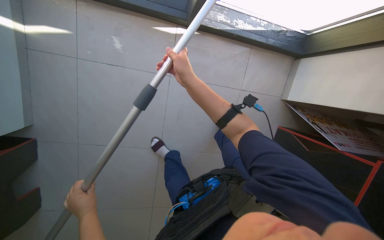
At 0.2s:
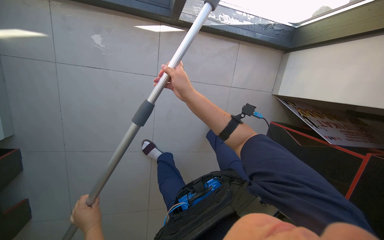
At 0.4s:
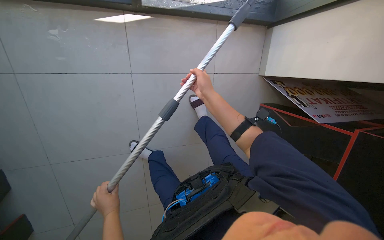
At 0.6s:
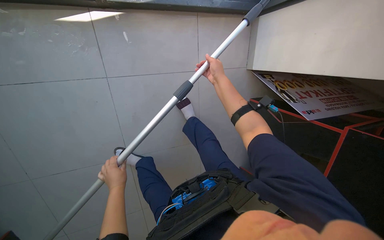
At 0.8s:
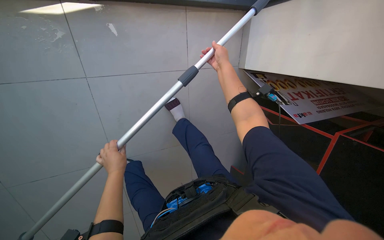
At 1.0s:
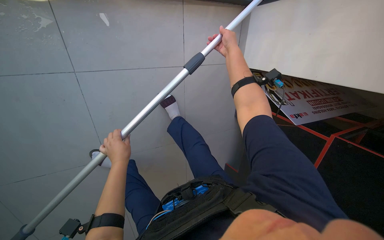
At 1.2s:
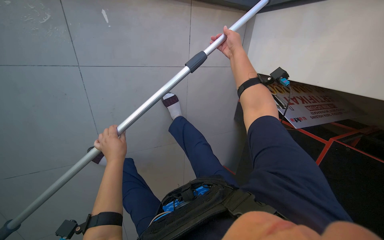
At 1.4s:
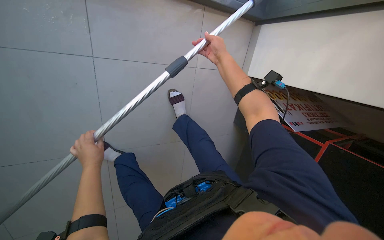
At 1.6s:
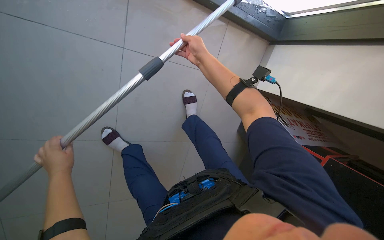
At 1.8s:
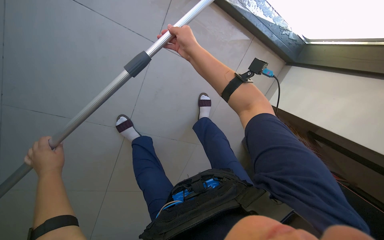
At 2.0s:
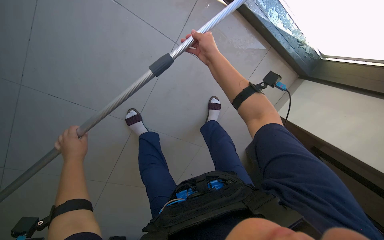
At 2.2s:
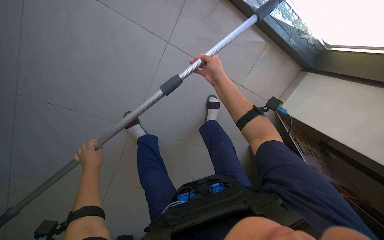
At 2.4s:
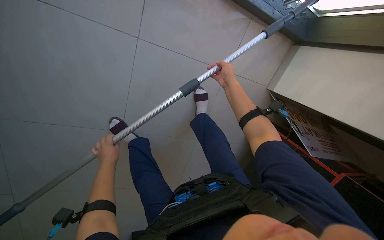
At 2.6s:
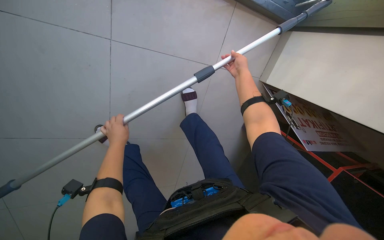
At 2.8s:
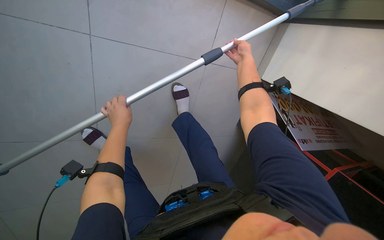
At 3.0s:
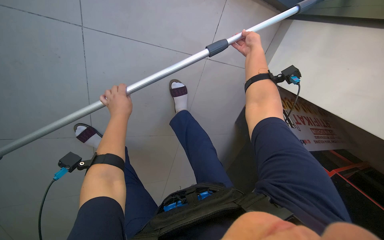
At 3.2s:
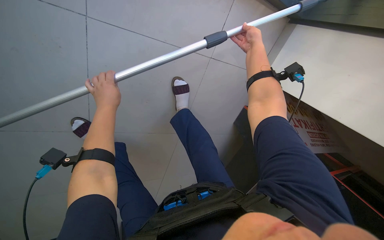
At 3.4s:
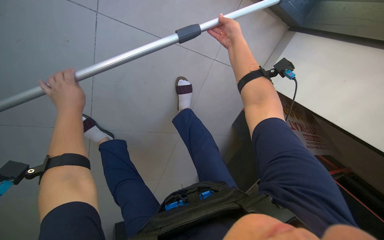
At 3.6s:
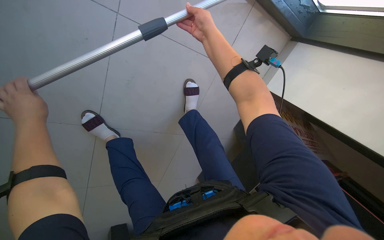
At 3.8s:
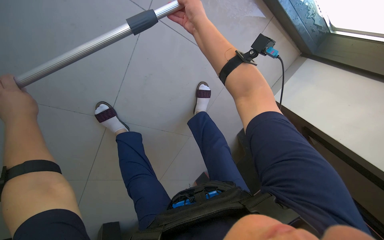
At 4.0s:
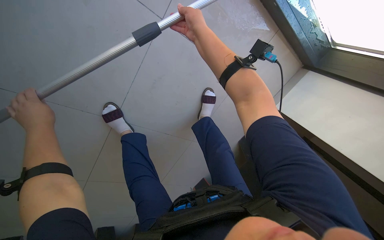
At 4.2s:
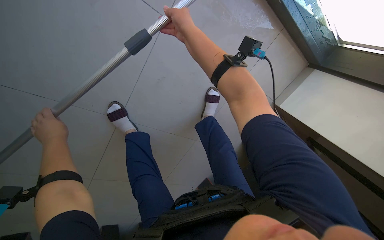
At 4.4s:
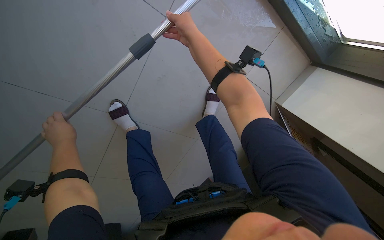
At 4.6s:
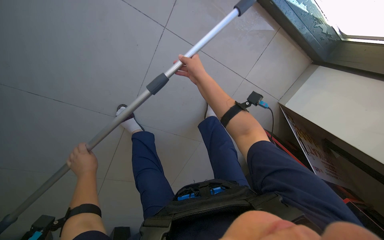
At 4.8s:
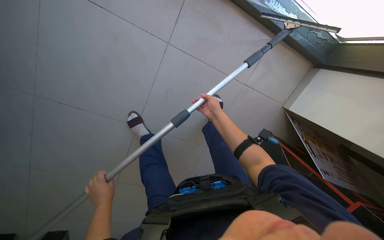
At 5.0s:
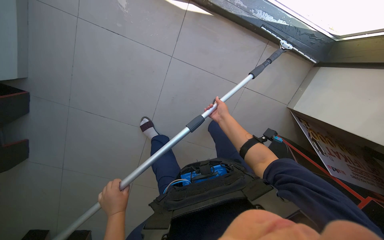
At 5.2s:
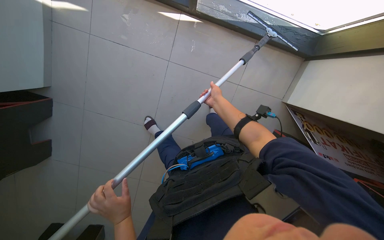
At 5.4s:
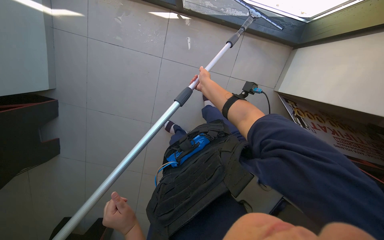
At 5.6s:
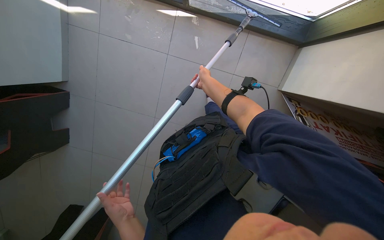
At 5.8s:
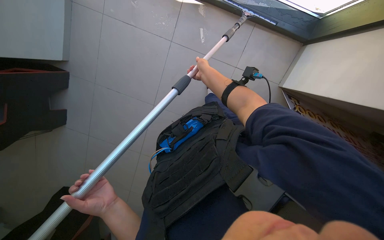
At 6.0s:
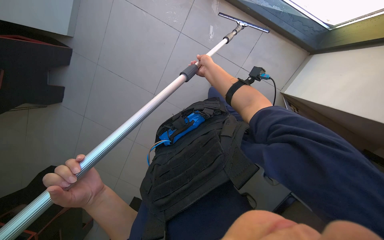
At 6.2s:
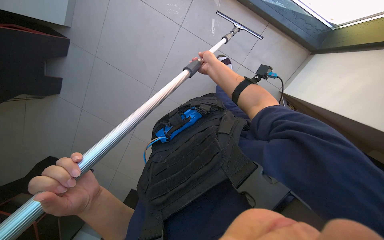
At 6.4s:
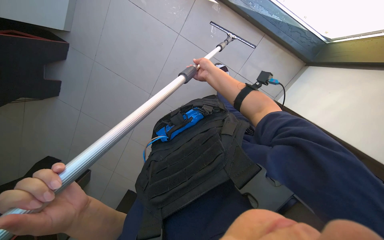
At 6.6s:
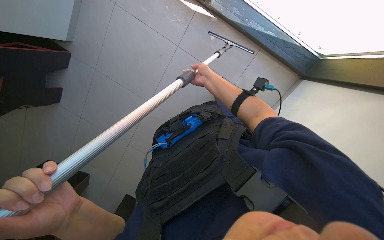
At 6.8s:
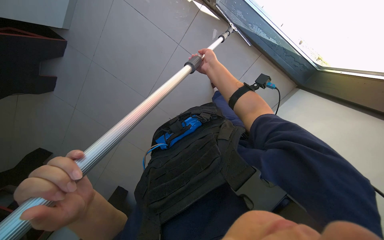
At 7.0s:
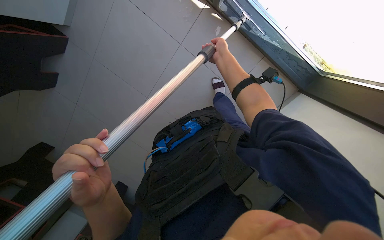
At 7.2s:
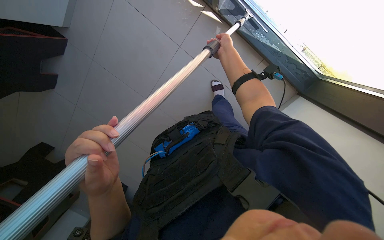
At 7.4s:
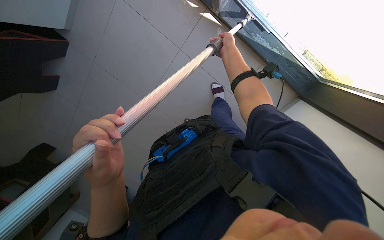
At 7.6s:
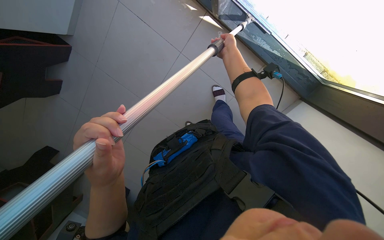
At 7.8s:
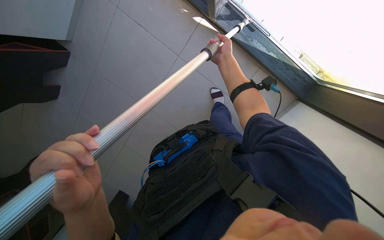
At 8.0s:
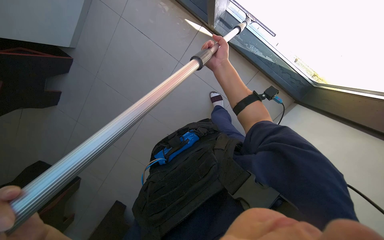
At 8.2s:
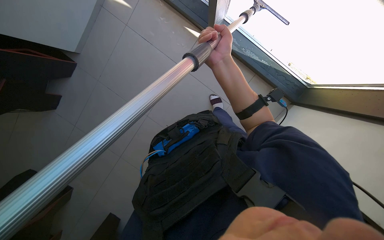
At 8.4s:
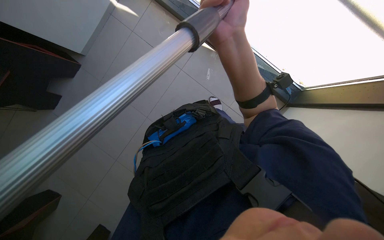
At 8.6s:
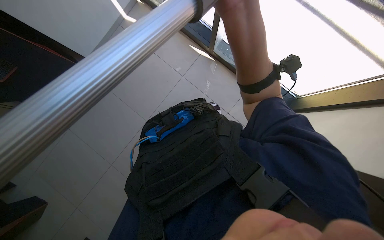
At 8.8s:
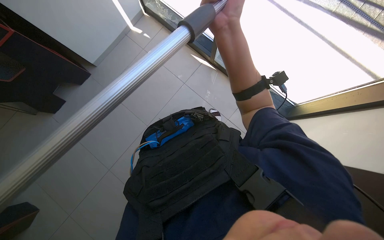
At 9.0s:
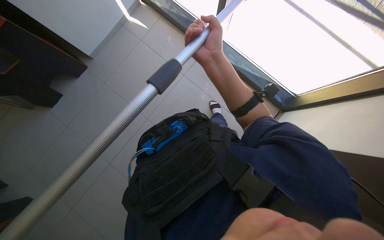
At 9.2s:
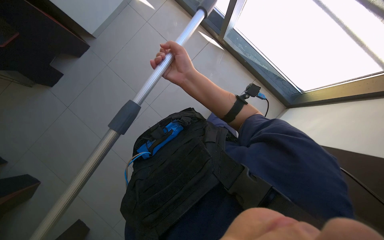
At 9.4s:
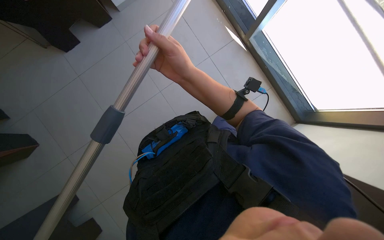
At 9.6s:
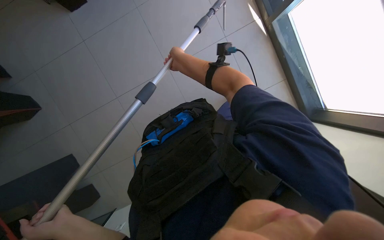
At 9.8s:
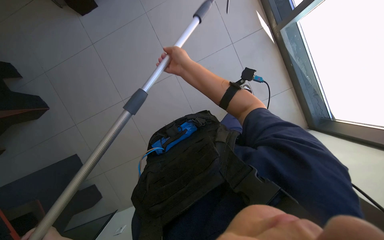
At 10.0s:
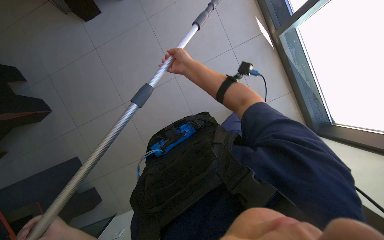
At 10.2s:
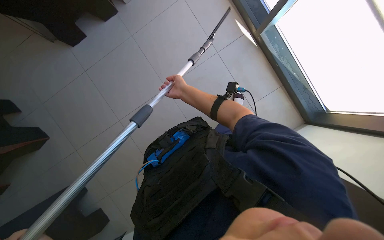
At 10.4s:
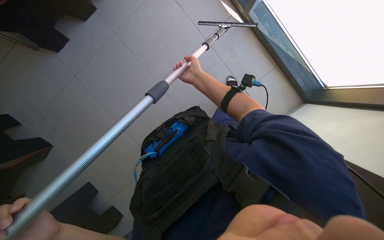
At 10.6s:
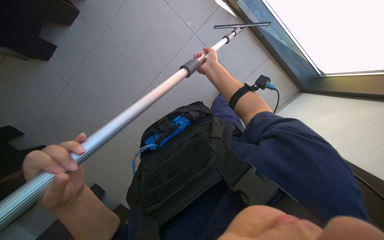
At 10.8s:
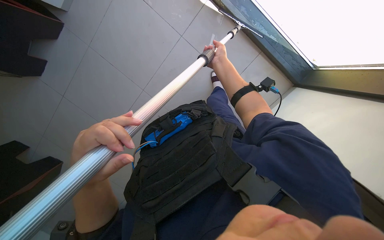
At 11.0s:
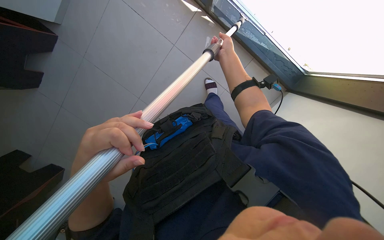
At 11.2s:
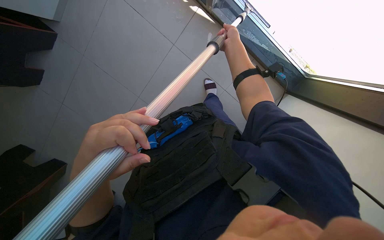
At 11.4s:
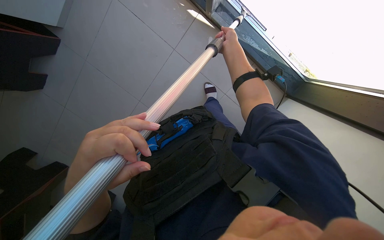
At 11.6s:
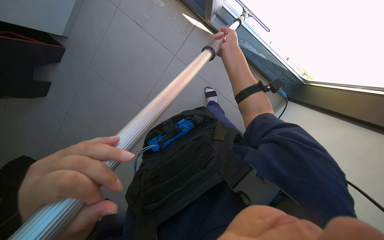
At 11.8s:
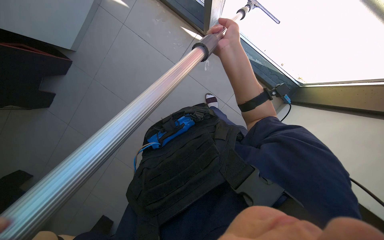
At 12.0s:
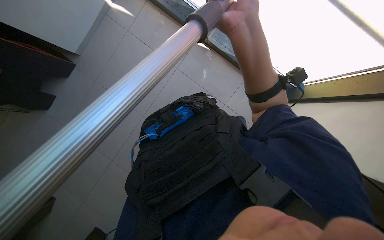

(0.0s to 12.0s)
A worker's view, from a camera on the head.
Job: cleaning windows.
The whole recording: Cleaning windows with pole. The worker cleans the windows using a long pole with a cleaning head.
0.0s - 1.6s: The view pans to the right by some 20 degrees. The two hands go roughly 20 cm up the picture.
1.6s - 3.0s: The left hand heads up the picture, to the right and farther from the camera, covering about 25 cm. Meanwhile the right hand moves farther from the camera and to the right, approximately 20 cm.
4.4s - 6.0s: The camera is carried about 50 cm.
6.0s - 7.6s: The left hand goes approximately 20 cm to the right, up the picture and nearer to the camera. The right hand shifts about 15 cm nearer to the camera.
7.6s - 9.0s: The wearer looks about 15 degrees further upward. The right hand goes nearer and farther, roughly 30 cm each way, reversing 2 times.
9.0s - 10.4s: The wearer looks some 20 degrees further downward. The right hand moves nearer and farther over roughly 25 cm, changing direction 2 times.
10.4s - 12.0s: The right hand is displaced nearer to the camera and to the right by roughly 40 cm.

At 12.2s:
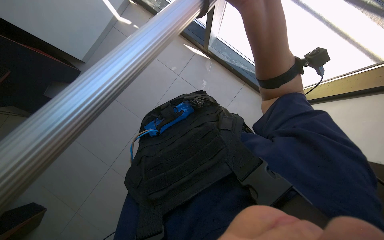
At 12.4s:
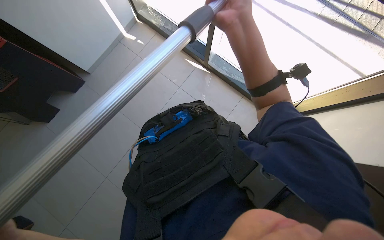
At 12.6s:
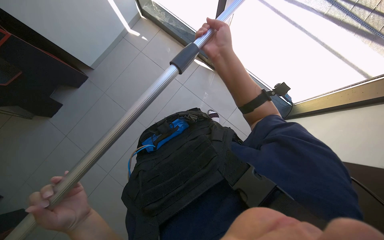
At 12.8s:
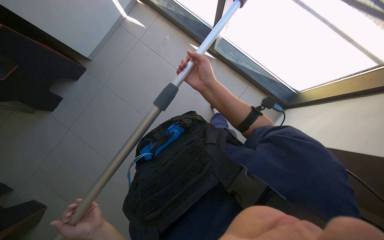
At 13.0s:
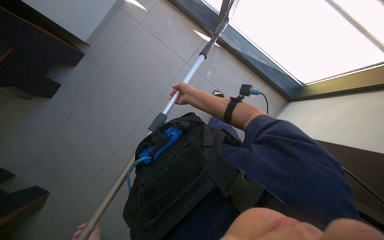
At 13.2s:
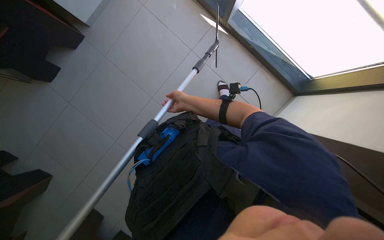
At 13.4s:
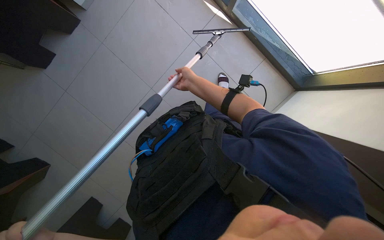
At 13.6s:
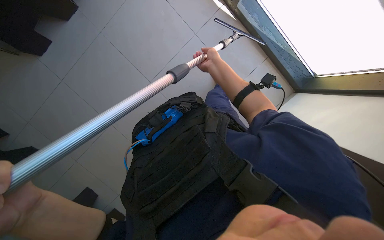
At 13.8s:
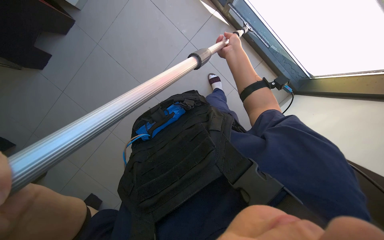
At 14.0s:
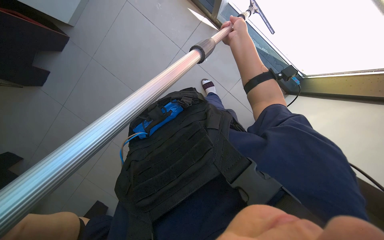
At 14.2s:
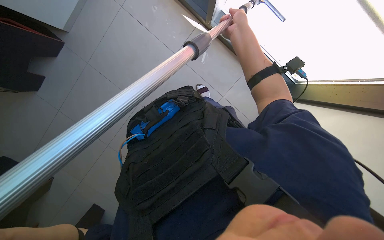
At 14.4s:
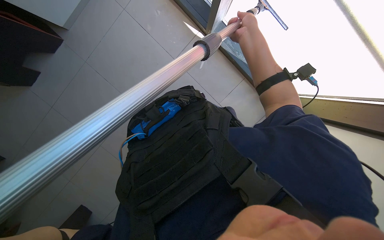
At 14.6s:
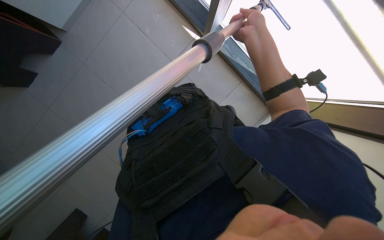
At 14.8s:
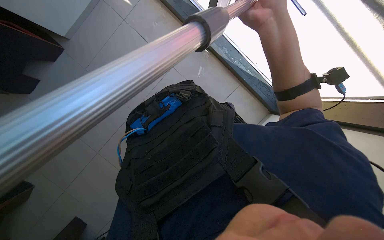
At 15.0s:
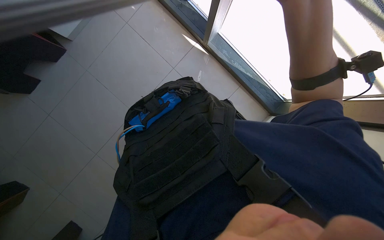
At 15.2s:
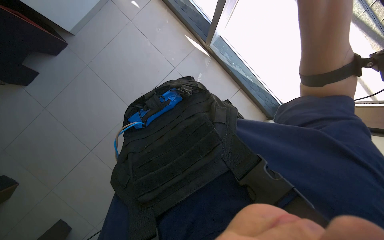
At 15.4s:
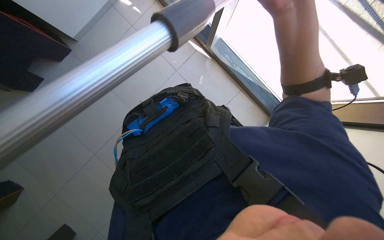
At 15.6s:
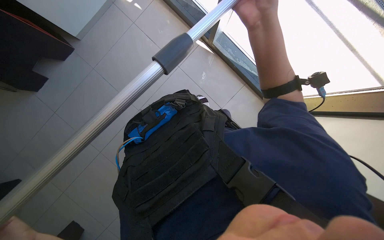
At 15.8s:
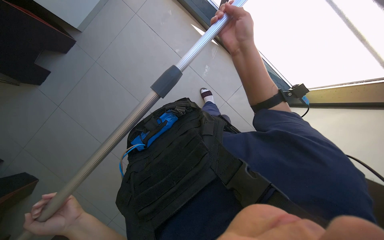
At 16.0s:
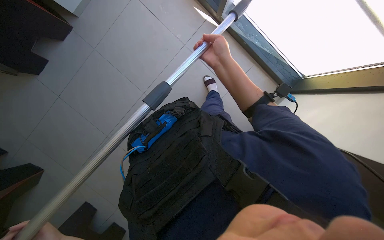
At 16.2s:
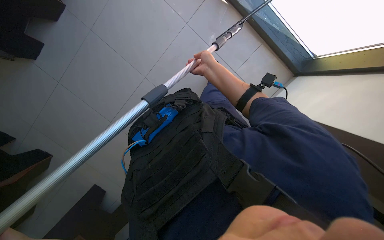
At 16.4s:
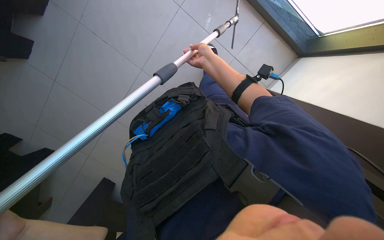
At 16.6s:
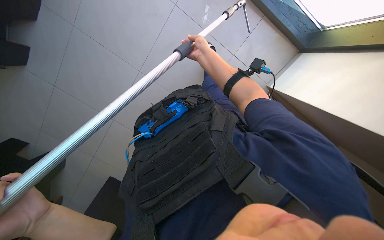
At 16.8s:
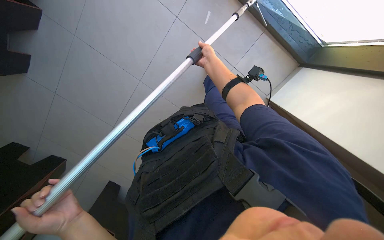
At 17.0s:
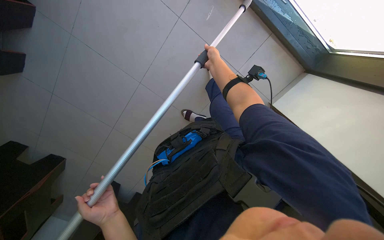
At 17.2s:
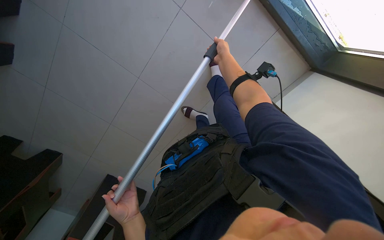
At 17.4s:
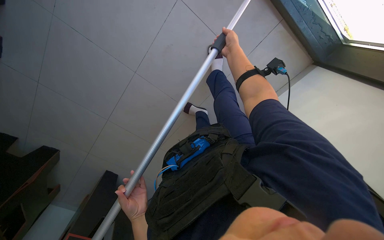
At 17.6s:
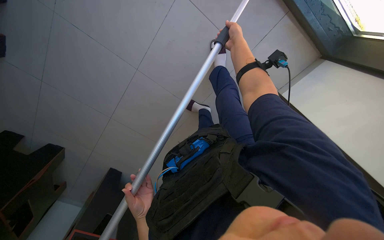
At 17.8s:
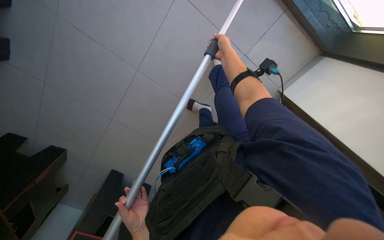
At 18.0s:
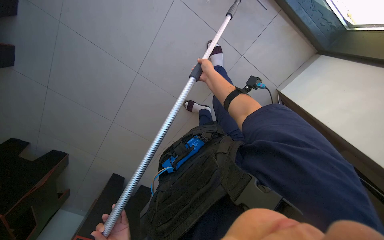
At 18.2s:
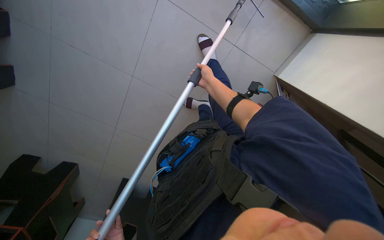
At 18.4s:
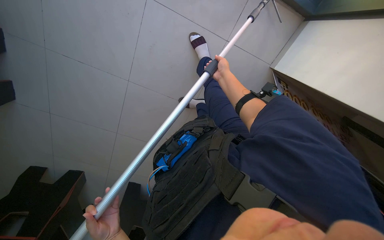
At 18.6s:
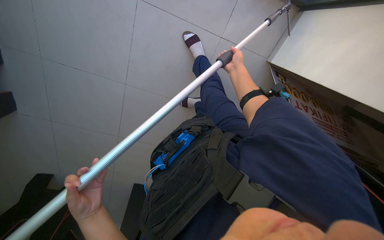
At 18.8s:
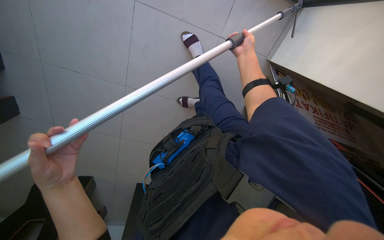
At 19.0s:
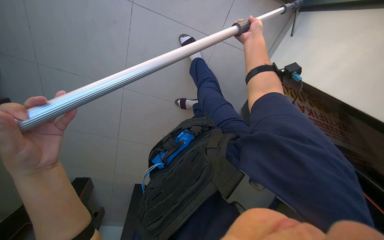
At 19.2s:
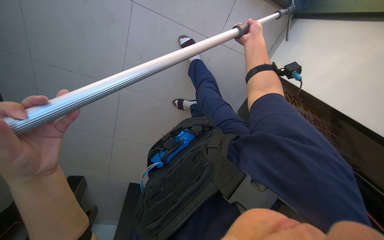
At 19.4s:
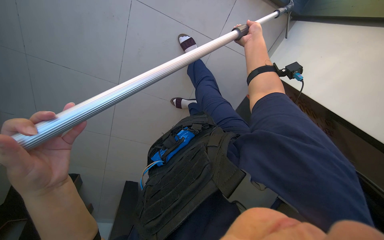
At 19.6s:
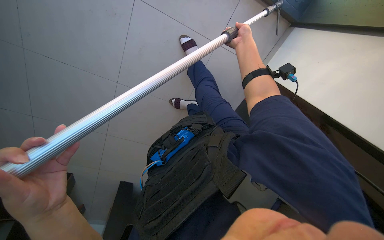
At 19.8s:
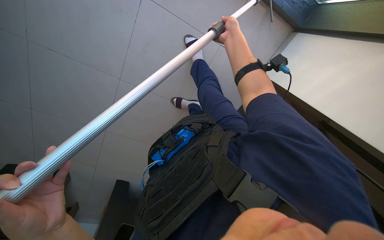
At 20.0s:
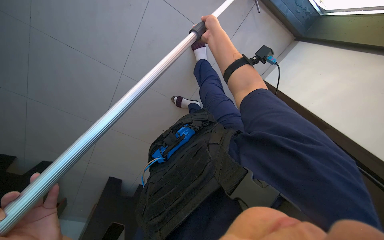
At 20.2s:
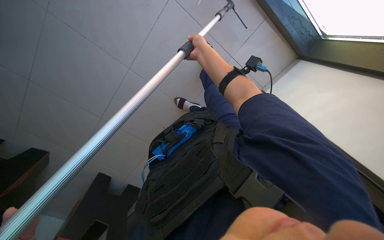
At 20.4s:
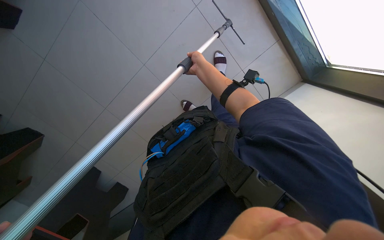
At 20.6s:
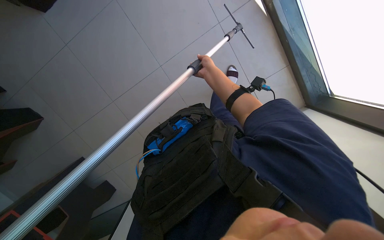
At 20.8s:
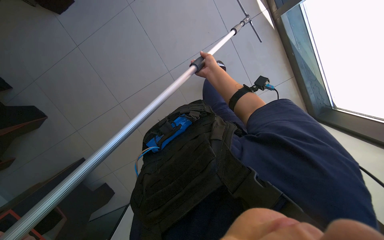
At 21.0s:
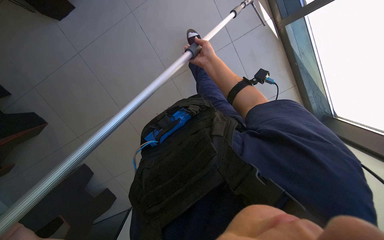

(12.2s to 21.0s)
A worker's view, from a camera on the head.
Job: cleaning windows.
The whole recording: Cleaning windows with pole. The worker cleans the windows using a long pole with a cleaning head.
12.2s - 13.6s: The camera pitches downward, by about 15 degrees. The right hand goes some 35 cm farther from the camera.
16.6s - 18.0s: The right hand shifts about 20 cm farther from the camera.
18.0s - 19.6s: The right hand is displaced to the right and up the picture by roughly 25 cm.
19.6s - 21.0s: The right hand moves to the left, about 20 cm.
